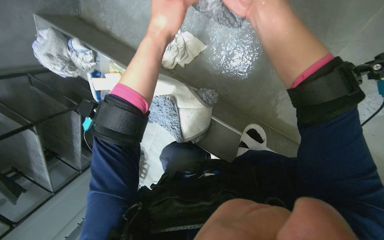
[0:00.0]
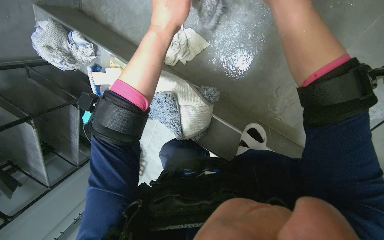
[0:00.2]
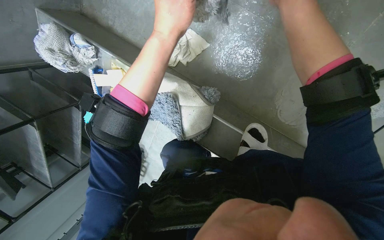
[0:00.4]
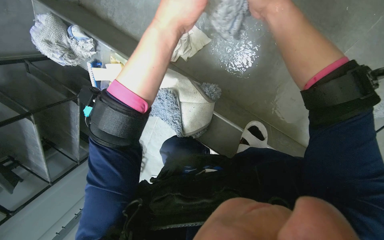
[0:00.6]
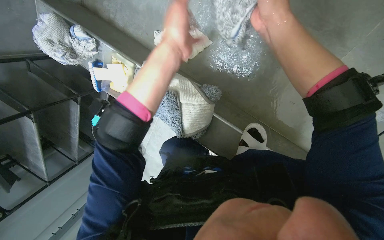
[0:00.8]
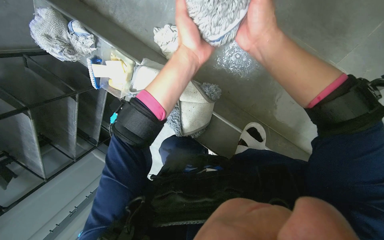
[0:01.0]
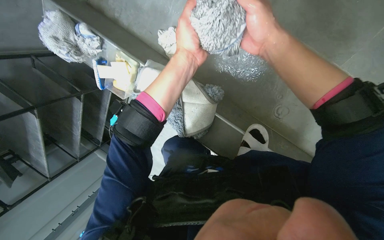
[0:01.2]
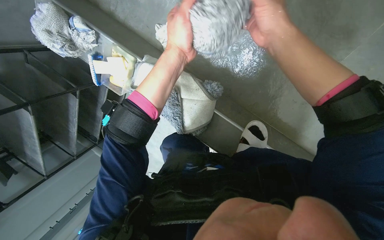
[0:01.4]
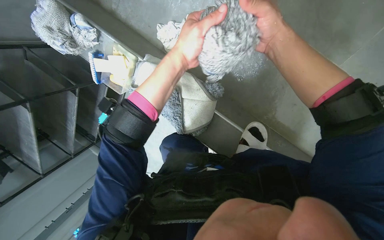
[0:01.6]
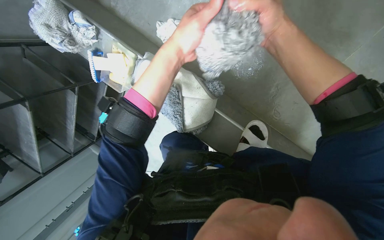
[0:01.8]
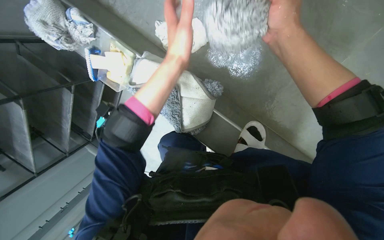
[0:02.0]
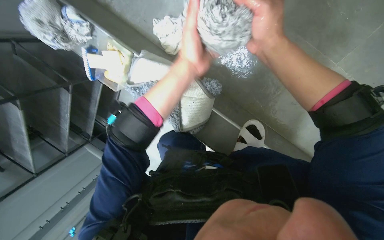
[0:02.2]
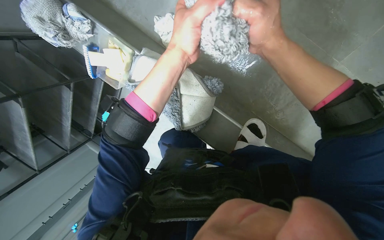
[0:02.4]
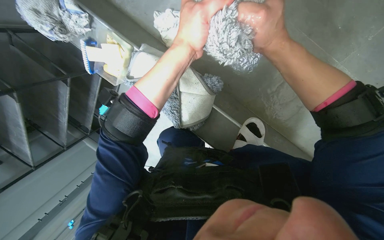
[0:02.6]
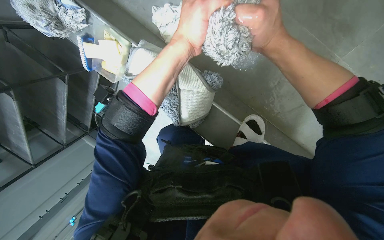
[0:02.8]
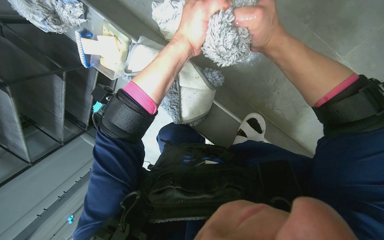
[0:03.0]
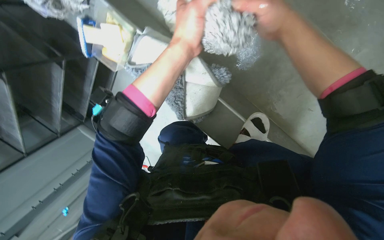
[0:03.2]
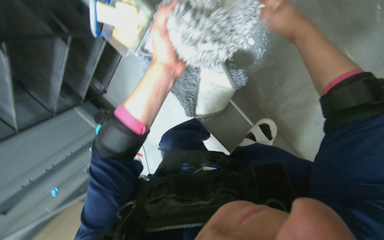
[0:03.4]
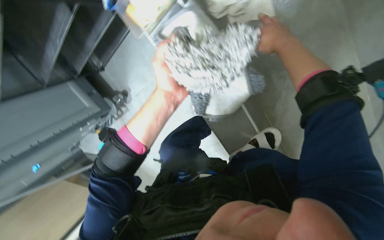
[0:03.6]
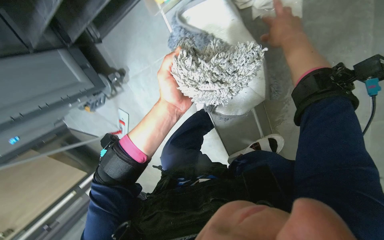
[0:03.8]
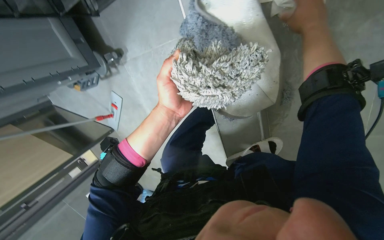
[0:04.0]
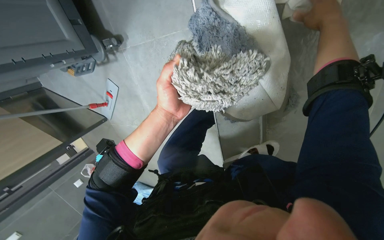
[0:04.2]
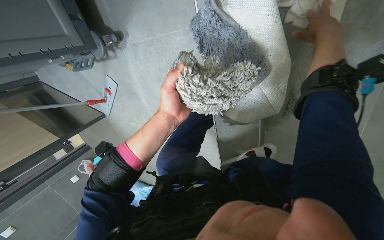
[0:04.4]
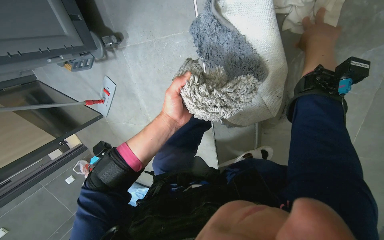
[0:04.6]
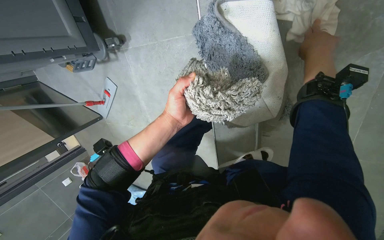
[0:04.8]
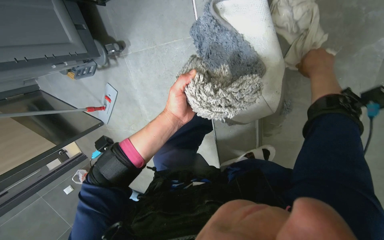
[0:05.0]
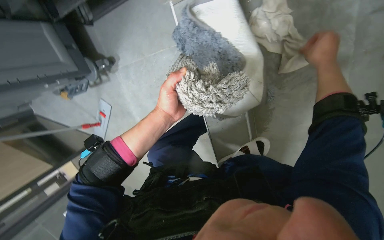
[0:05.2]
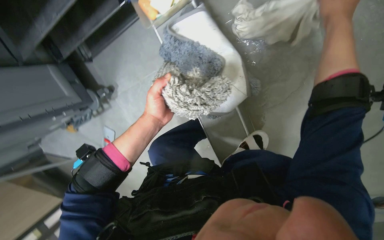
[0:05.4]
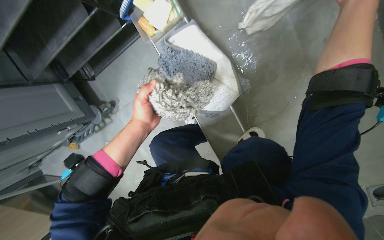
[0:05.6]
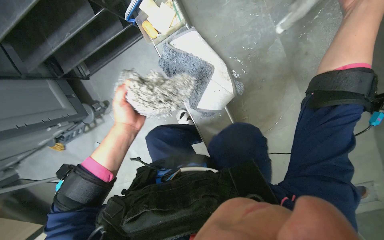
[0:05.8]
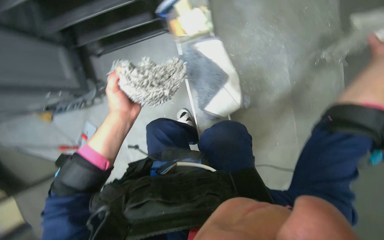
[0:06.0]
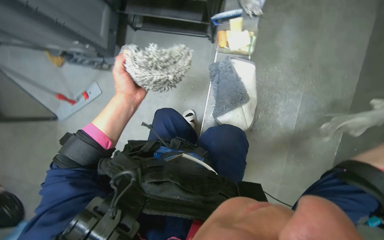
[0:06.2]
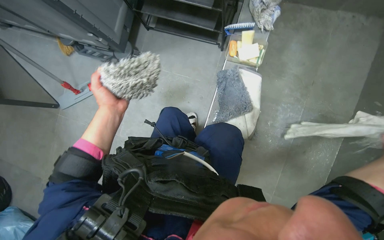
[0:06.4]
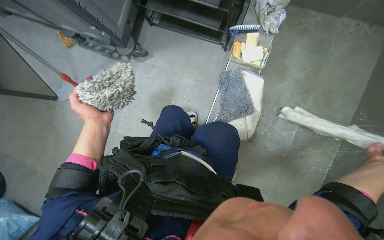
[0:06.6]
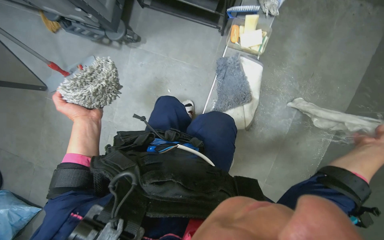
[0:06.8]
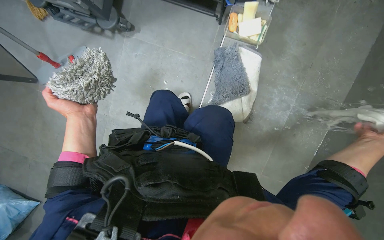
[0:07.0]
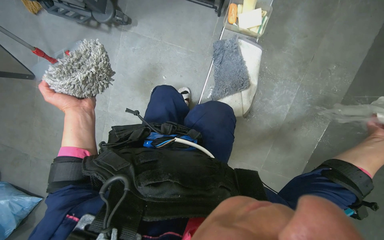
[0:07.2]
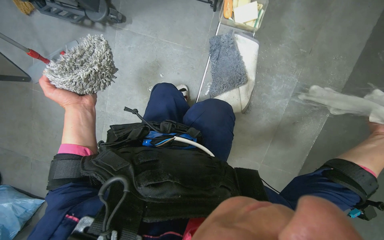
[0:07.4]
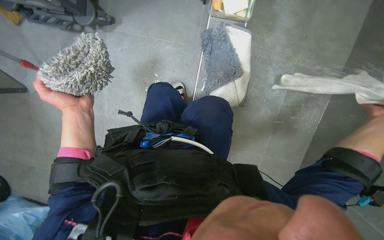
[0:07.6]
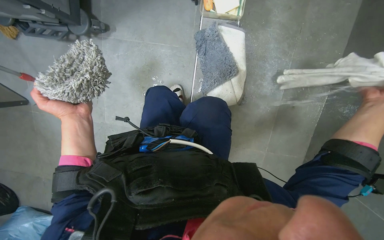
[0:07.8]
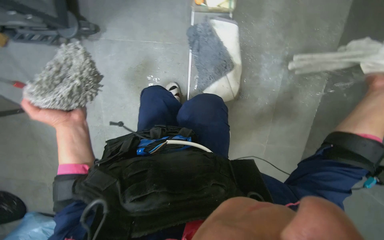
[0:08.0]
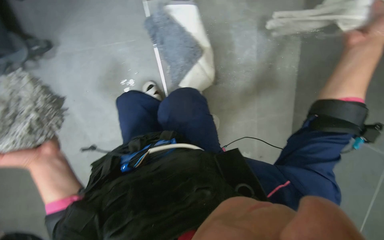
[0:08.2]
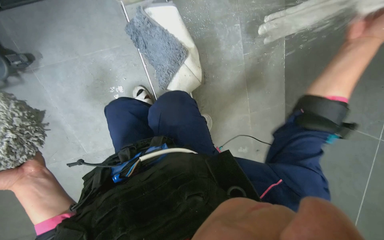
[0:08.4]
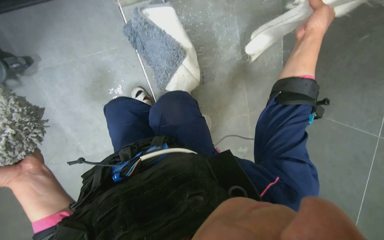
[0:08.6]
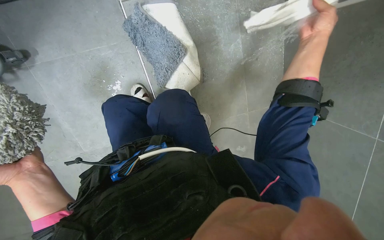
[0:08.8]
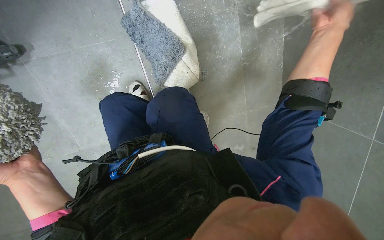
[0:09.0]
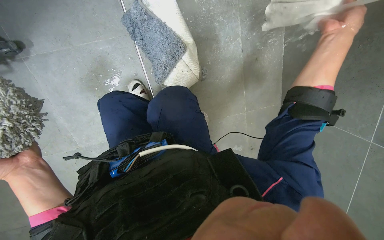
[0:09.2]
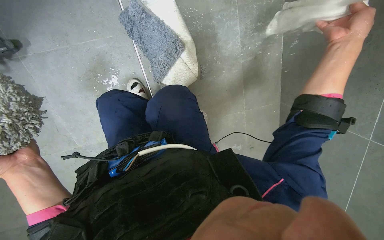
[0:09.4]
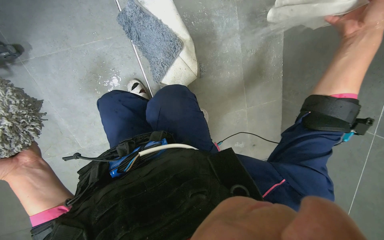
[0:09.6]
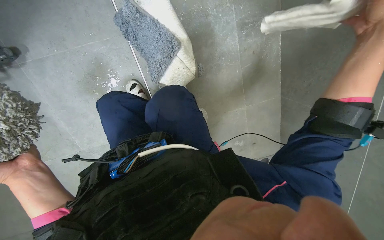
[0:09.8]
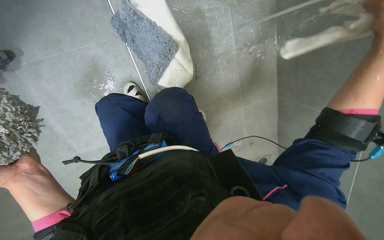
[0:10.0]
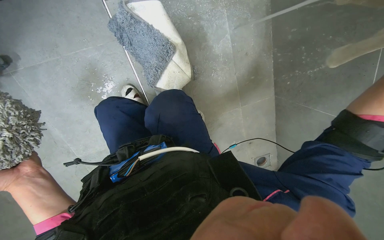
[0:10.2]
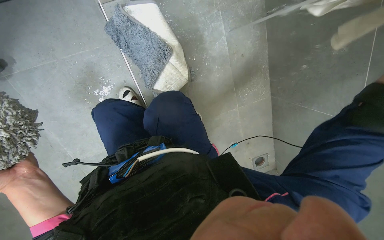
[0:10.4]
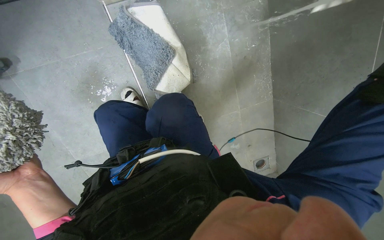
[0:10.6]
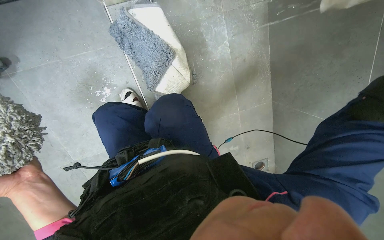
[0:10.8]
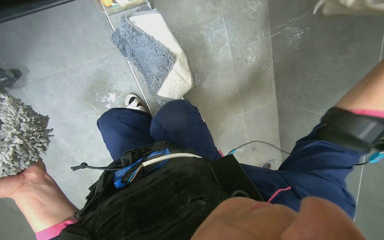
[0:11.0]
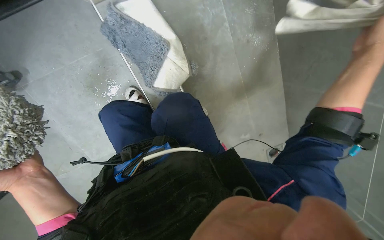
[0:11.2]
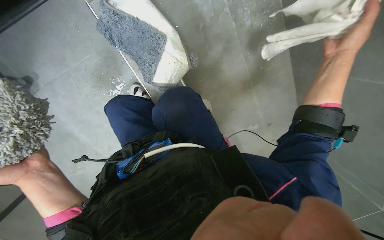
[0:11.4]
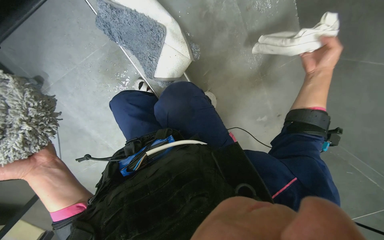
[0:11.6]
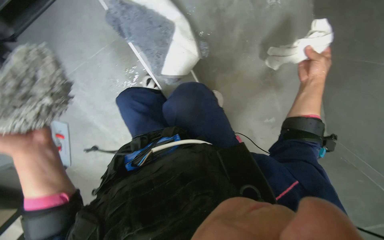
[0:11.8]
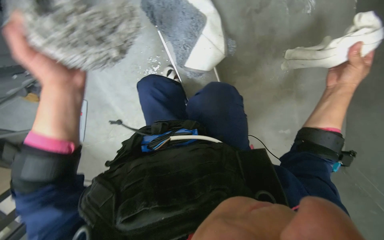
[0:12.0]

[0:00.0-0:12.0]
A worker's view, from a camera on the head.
Job: preparing cleaning supplies.
The whole recording: Wringing cleaning cloths. The worker wrings out wet cleaning cloths and a mop head by hand.
0.0 to 1.6 s: The right hand shifts about 10 cm farther from the camera.
1.6 to 3.0 s: The hands stay close to where they were, moving slightly.
3.0 to 4.4 s: The camera is aimed some 20 degrees further to the right. The wearer looks approximately 20 degrees further downward. Everything in view rotates approximately 40 degrees clockwise.
4.4 to 6.0 s: The view tilts roughly 30 degrees upward.
6.0 to 7.6 s: The left hand heads to the left, covering approximately 10 cm.
7.6 to 9.0 s: Everything in view rotates about 25 degrees counterclockwise.
10.4 to 12.0 s: The camera sweeps to the left, by roughly 15 degrees.

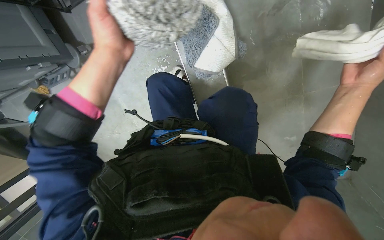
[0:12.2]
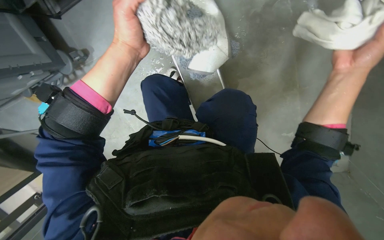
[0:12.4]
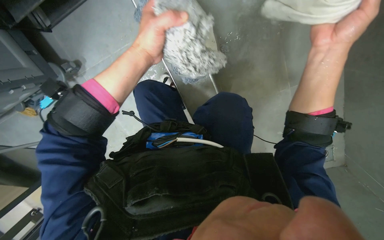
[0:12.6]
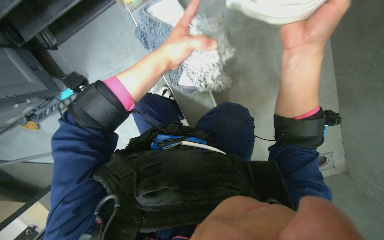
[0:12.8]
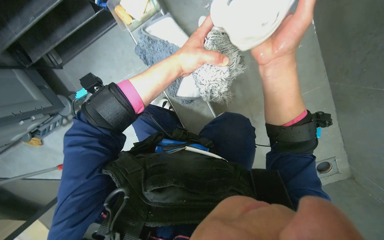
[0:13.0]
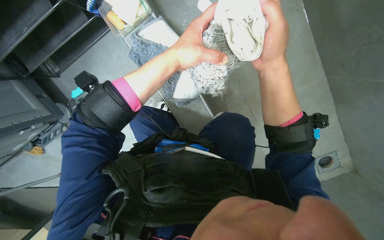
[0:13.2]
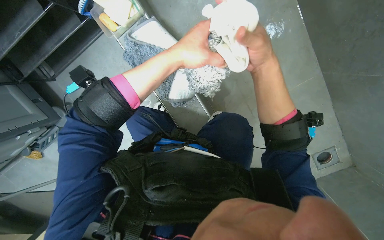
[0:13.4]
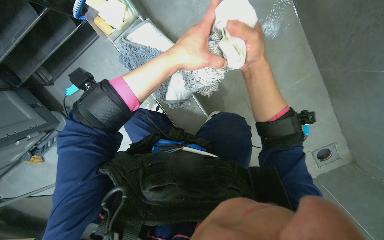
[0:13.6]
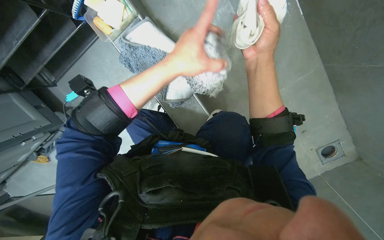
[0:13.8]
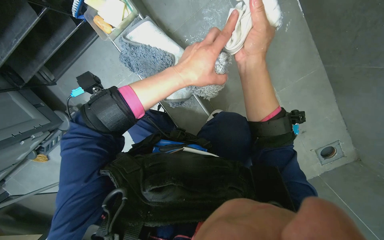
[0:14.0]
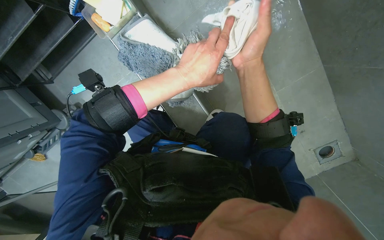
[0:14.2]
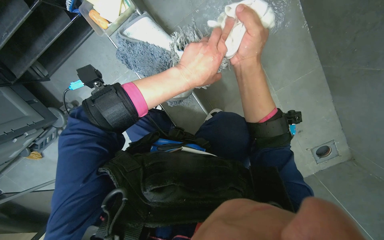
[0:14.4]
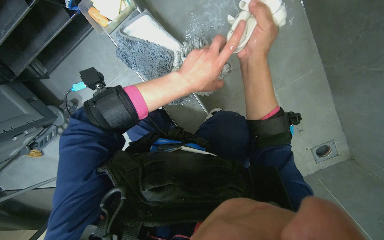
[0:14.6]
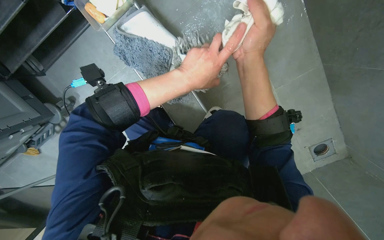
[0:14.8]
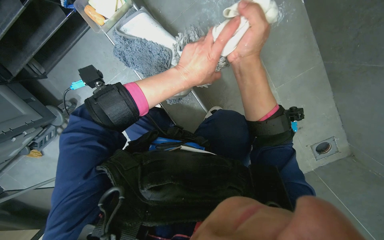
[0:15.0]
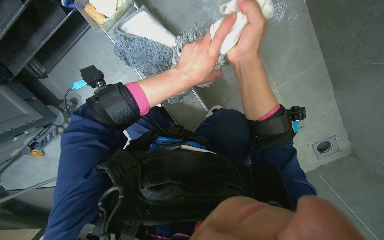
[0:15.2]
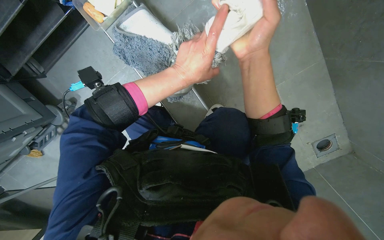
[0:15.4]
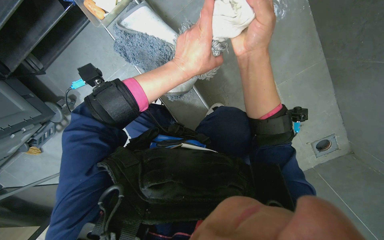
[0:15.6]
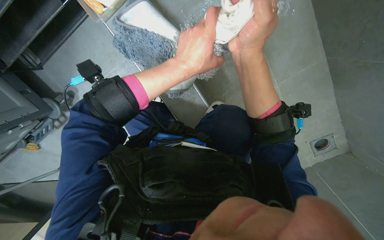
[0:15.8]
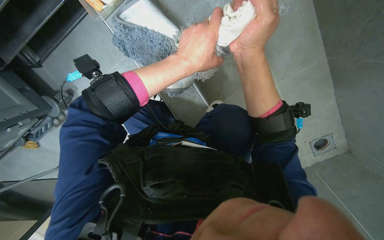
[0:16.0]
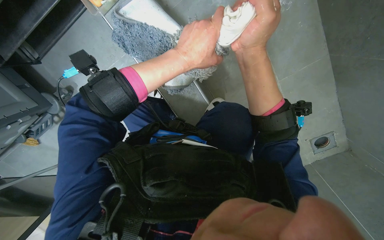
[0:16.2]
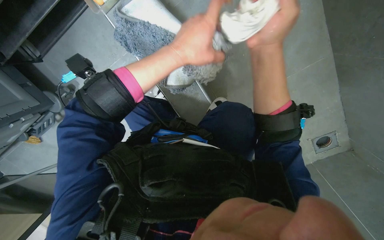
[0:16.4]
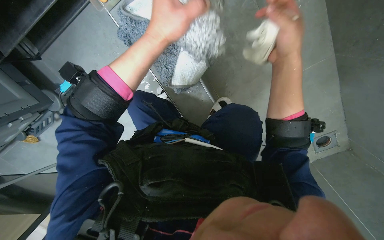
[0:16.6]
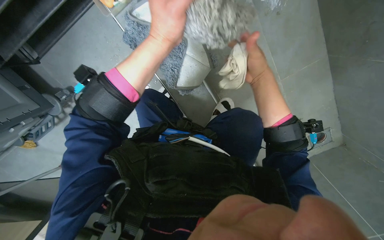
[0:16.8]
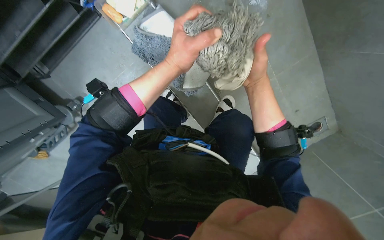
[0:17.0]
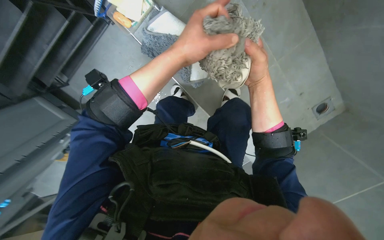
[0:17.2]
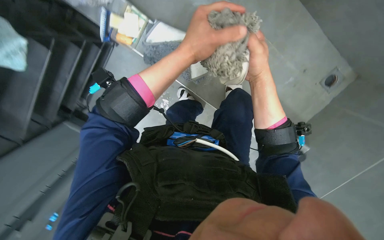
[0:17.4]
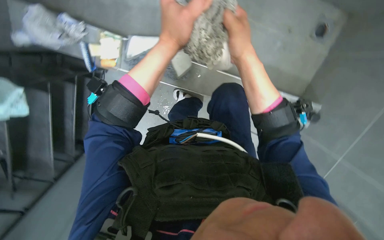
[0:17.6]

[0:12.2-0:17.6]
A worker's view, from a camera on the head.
Job: preparing cleaning supplies.
The whole recording: Wringing cleaning cloths. The worker wrings out wet cleaning cloths and a mop head by hand.
12.2 to 13.6 s: The view tilts some 10 degrees upward. The right hand is displaced to the left by about 20 cm. Meanwhile the left hand goes about 20 cm to the right.
13.6 to 16.2 s: The hands are busy where they are.
16.2 to 17.6 s: The scene turns roughly 30 degrees counterclockwise in the picture.

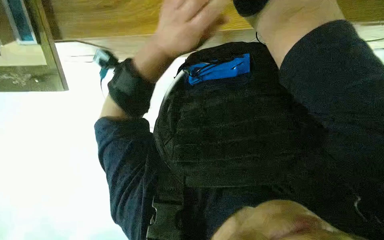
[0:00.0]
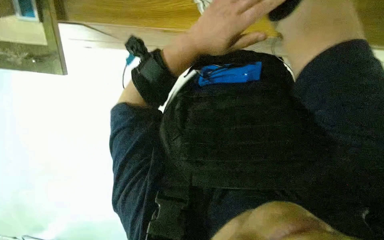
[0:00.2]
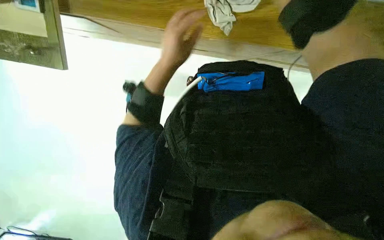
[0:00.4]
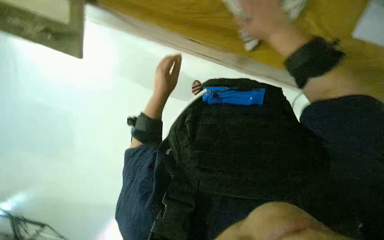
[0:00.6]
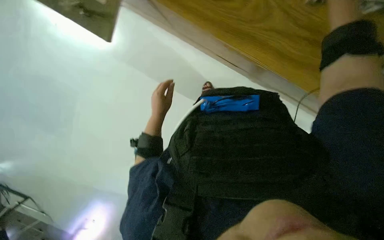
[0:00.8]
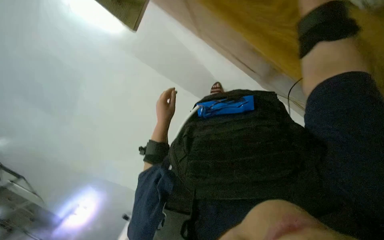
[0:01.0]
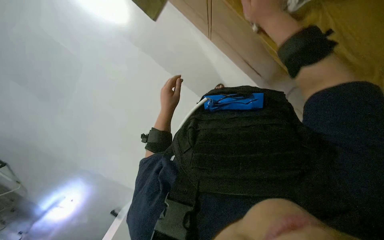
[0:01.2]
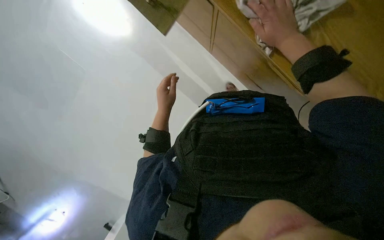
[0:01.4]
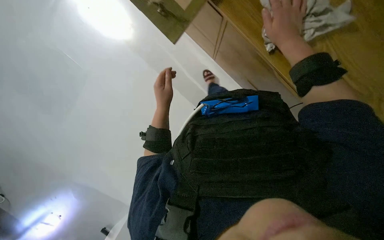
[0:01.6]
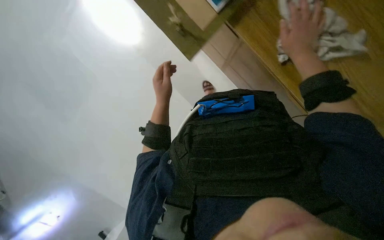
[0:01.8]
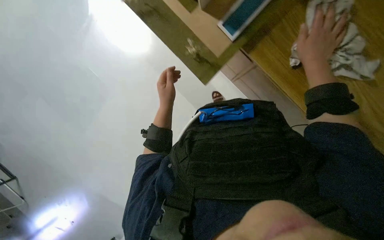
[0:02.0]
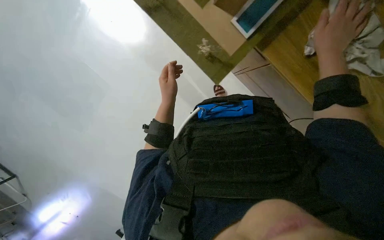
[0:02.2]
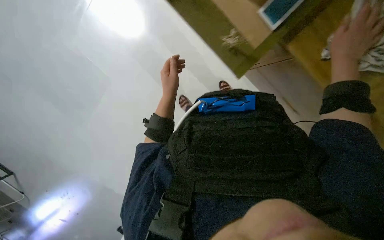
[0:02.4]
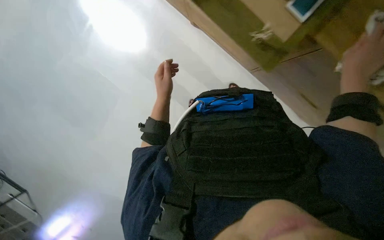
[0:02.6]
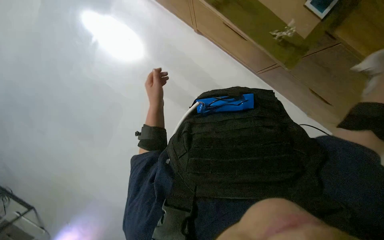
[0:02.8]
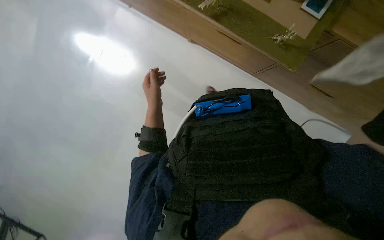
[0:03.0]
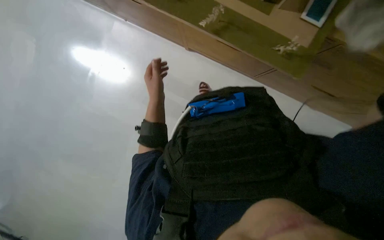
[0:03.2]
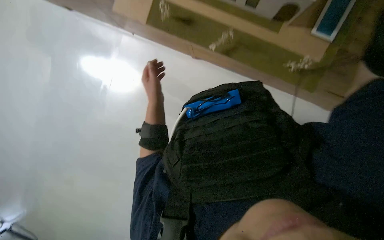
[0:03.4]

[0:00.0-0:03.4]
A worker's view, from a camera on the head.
Job: wiping surfaces.
The whole recording: Cleaning building model. The worker cleans a building model with a cloth.
0.0 to 1.6 s: The left hand is displaced farther from the camera by some 15 cm.
